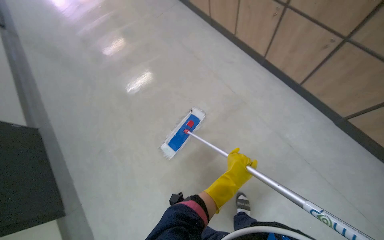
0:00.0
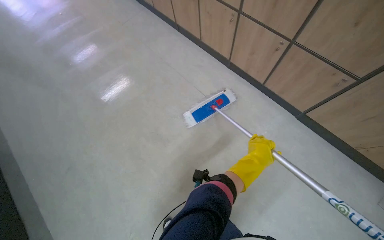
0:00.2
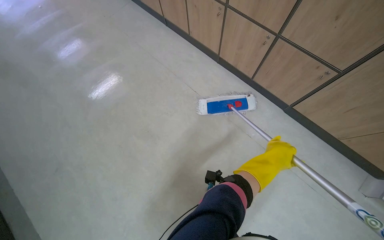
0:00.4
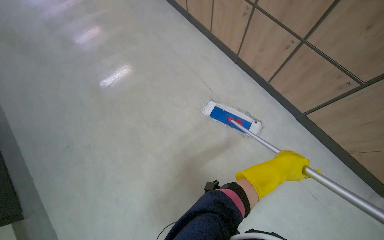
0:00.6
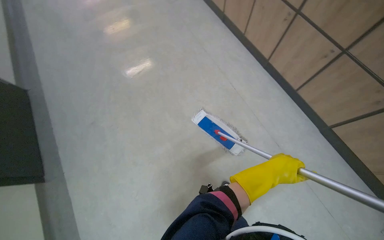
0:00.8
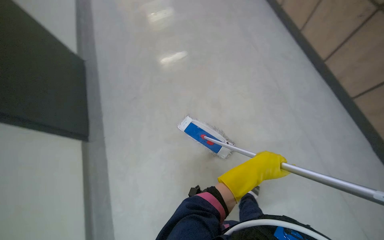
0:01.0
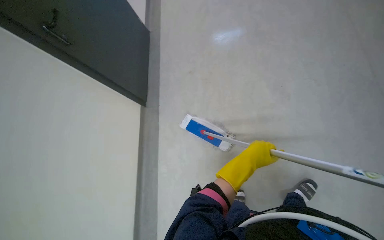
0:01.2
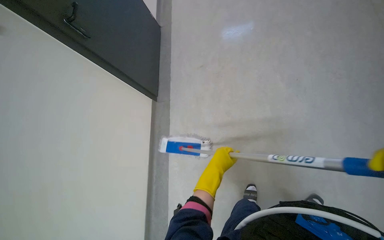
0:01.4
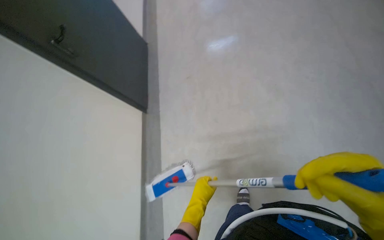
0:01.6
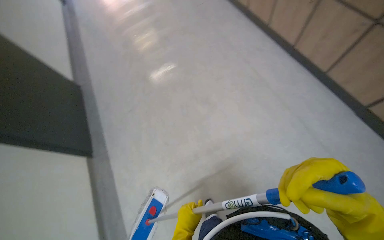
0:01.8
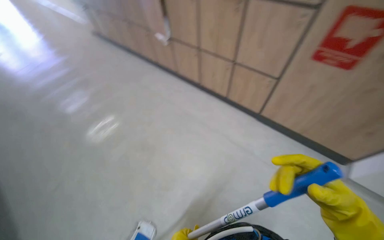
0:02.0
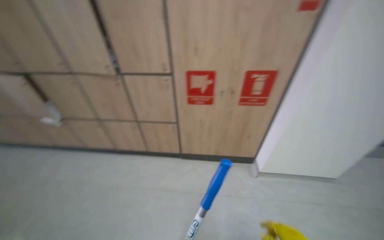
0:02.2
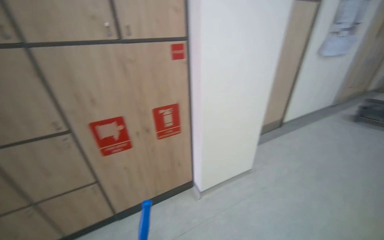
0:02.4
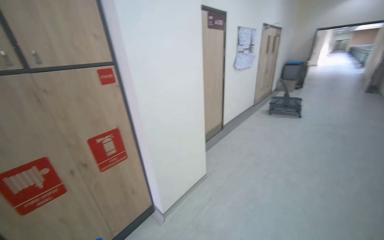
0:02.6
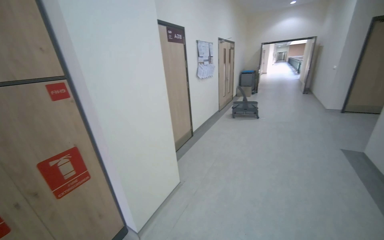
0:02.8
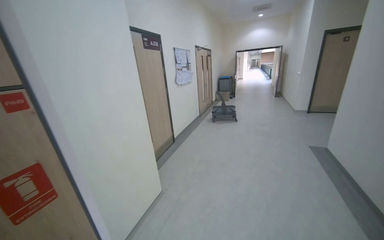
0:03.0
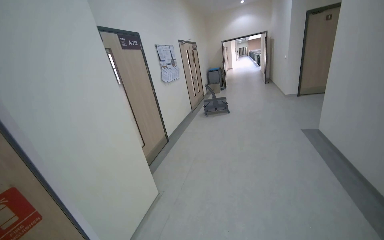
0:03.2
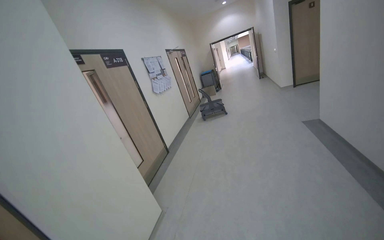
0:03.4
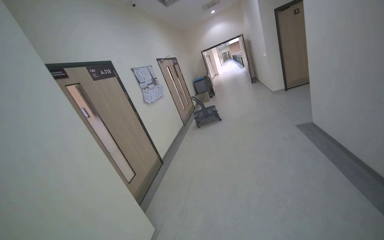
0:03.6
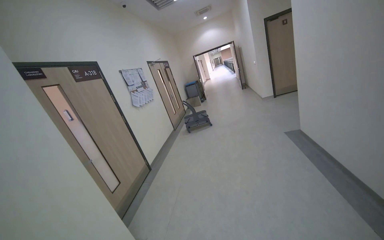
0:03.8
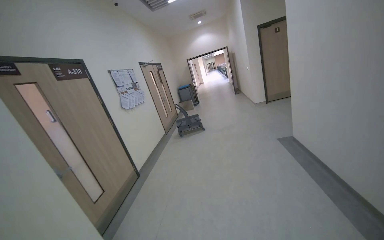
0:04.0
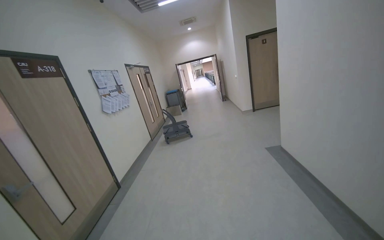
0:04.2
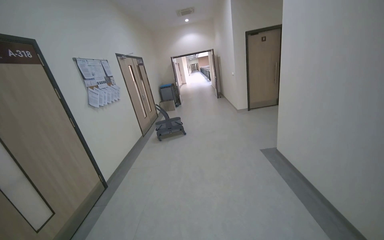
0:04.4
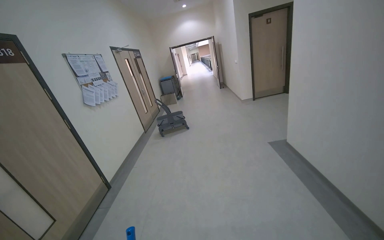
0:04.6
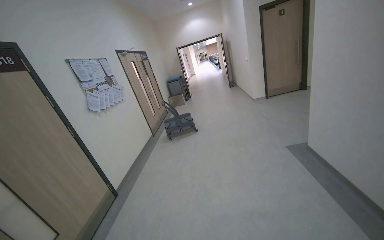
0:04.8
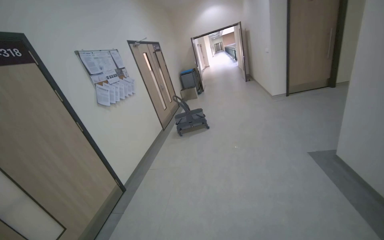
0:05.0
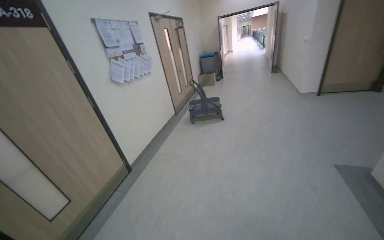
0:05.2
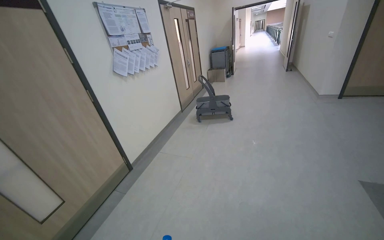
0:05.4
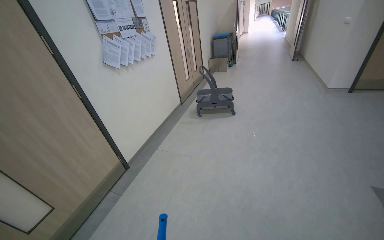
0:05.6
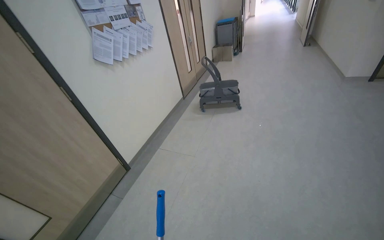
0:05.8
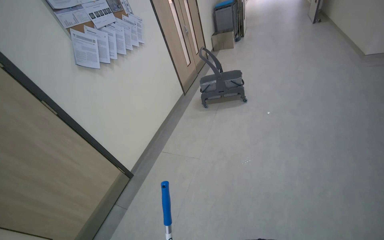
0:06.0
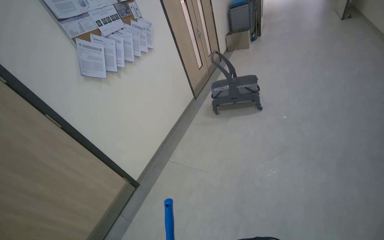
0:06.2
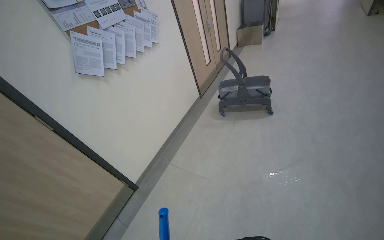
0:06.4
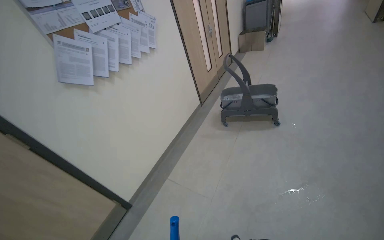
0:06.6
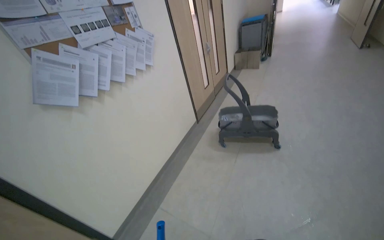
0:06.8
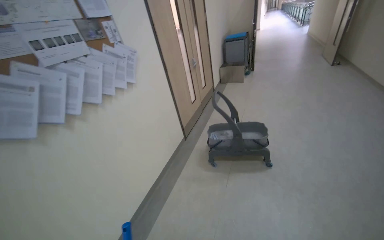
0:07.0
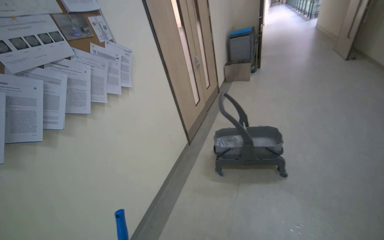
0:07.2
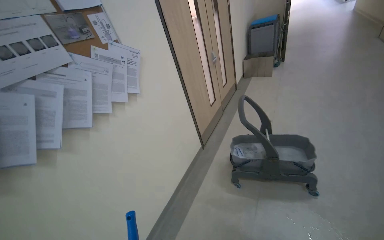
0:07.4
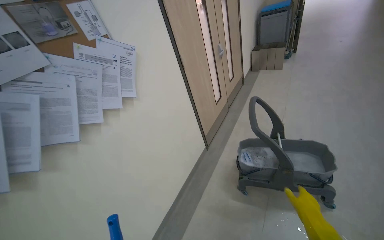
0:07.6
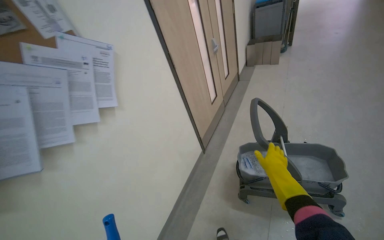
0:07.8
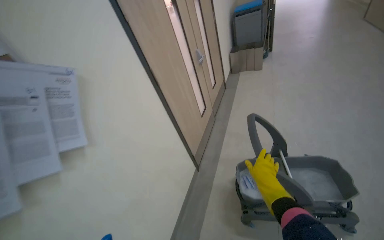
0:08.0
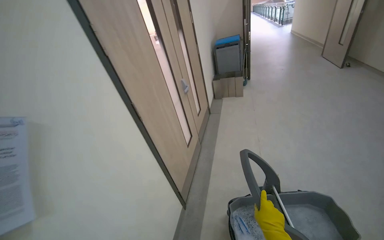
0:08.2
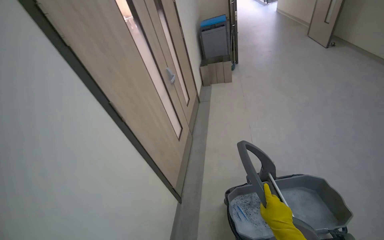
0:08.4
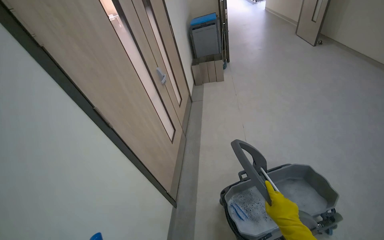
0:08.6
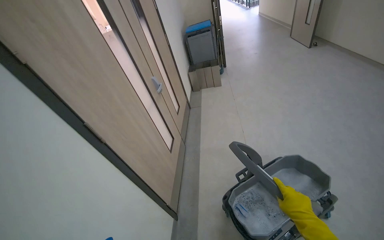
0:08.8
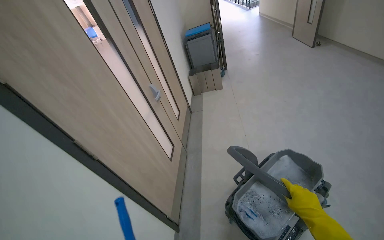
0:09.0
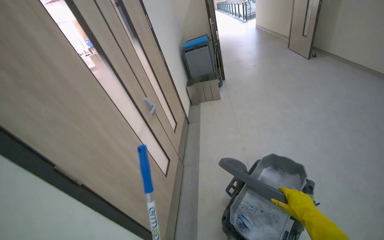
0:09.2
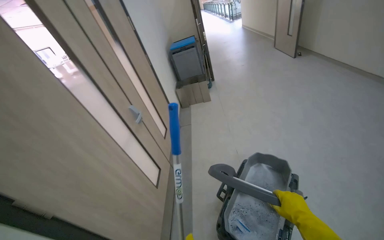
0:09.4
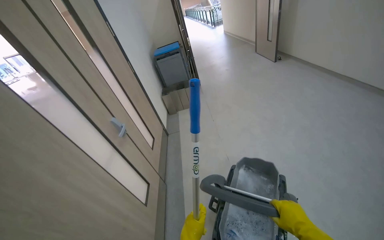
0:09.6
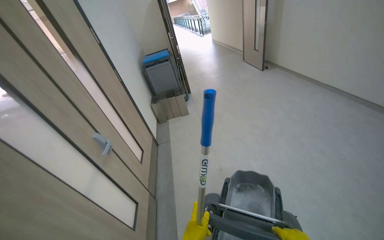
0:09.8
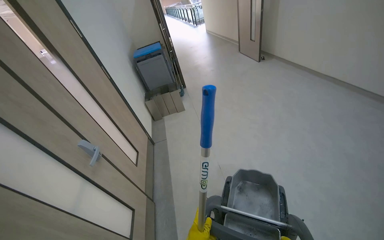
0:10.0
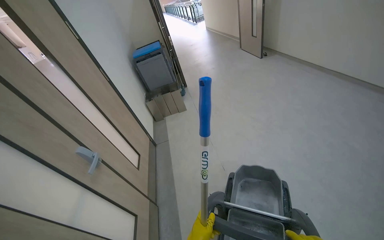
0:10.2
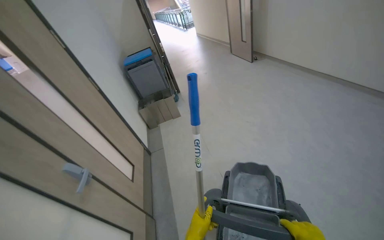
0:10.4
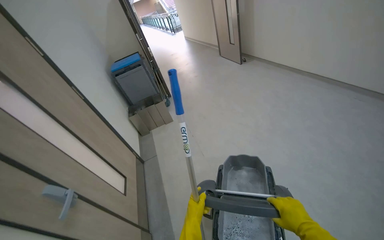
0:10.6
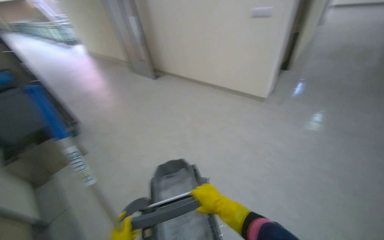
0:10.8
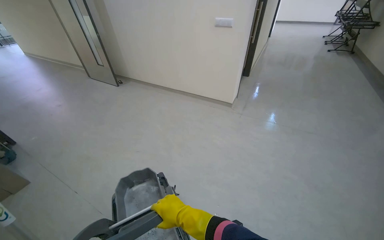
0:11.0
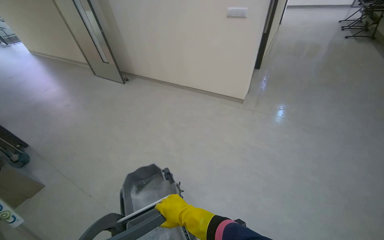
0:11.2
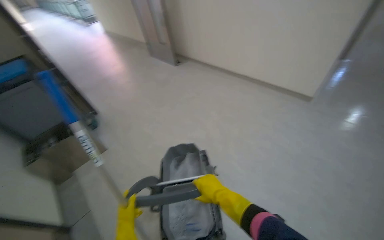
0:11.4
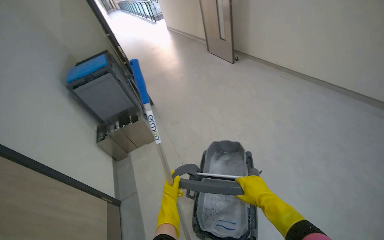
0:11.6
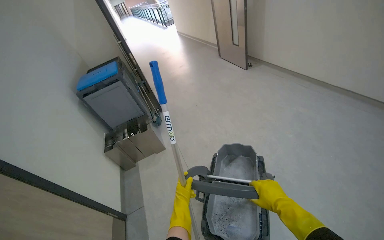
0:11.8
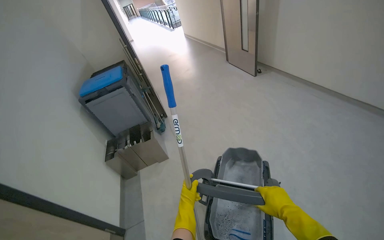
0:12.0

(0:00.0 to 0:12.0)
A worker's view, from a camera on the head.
Job: mopping floor.
The whole recording: Mopping hallway floor. The worker mops the hallway floor using a flat mop and a bucket.
0:01.6 - 0:03.0: The camera travels roughly 50 cm. The wearer's head swings approximately 125 degrees to the right. The view tips upward by roughly 50 degrees.
0:03.0 - 0:04.4: The camera is carried about 80 cm. The head rotates approximately 20 degrees to the right.
0:04.4 - 0:06.0: The camera is carried some 1.5 m. The view swings about 20 degrees to the left. The wearer looks roughly 25 degrees further downward.
0:06.0 - 0:07.6: The camera travels approximately 1.5 m.
0:07.6 - 0:09.0: The head travels about 70 cm. The wearer's head swings approximately 25 degrees to the right.
0:09.0 - 0:10.4: The head travels roughly 60 cm. The head rotates approximately 20 degrees to the right.

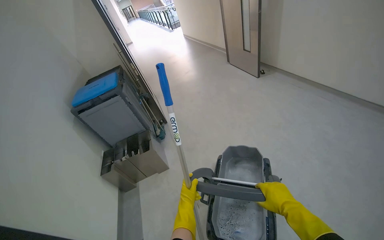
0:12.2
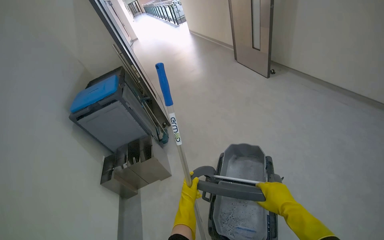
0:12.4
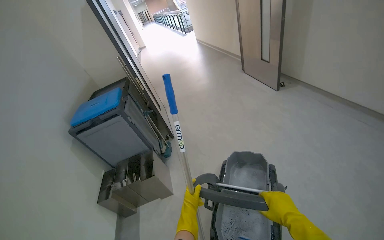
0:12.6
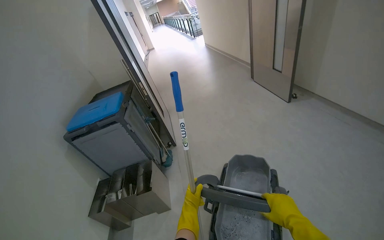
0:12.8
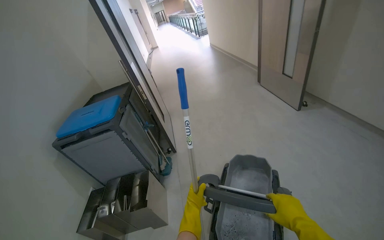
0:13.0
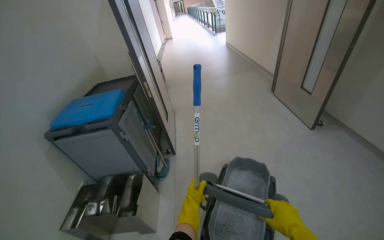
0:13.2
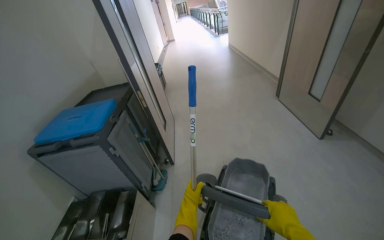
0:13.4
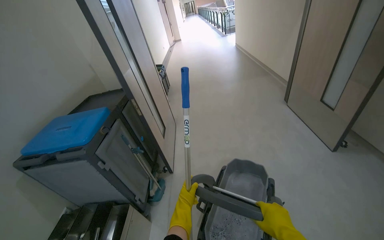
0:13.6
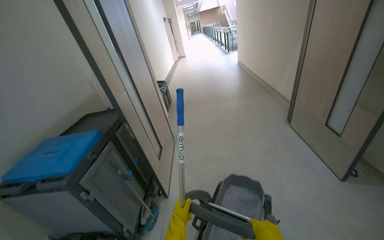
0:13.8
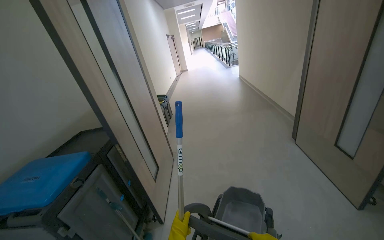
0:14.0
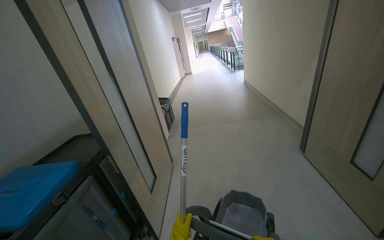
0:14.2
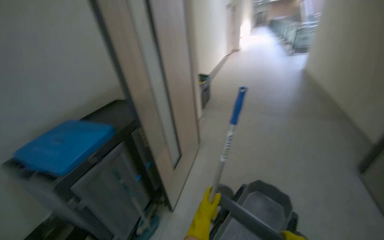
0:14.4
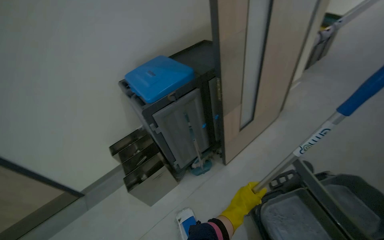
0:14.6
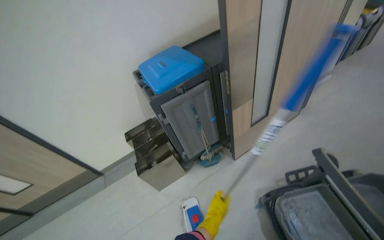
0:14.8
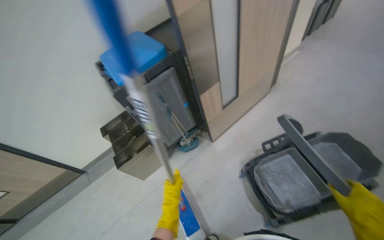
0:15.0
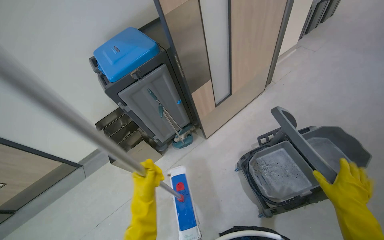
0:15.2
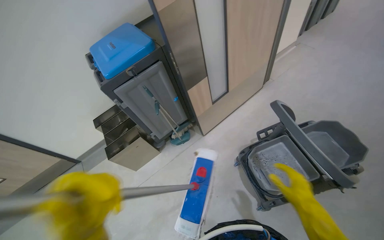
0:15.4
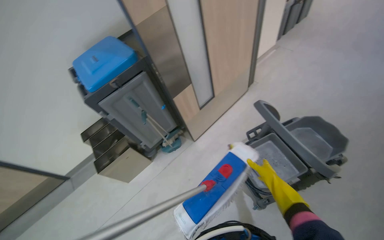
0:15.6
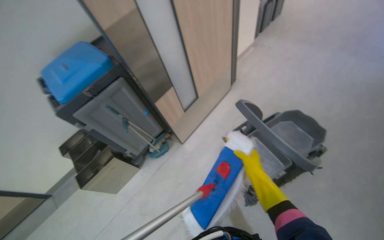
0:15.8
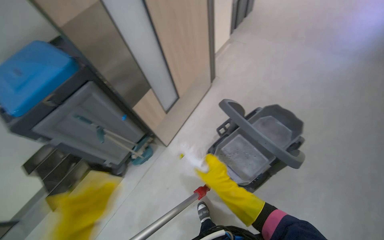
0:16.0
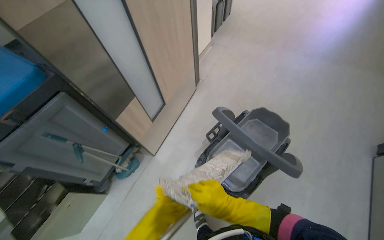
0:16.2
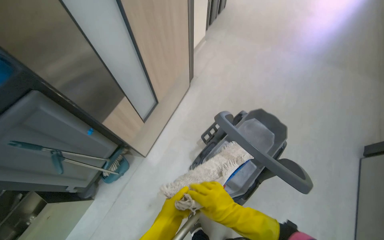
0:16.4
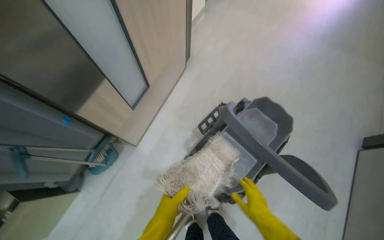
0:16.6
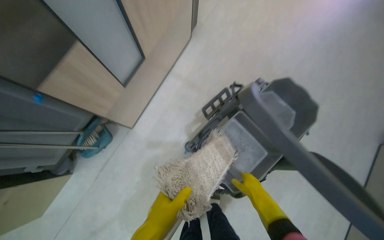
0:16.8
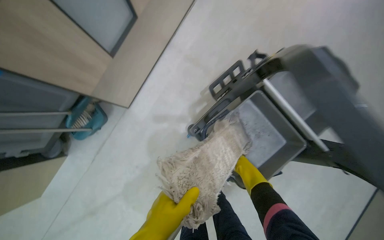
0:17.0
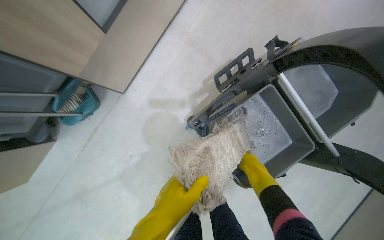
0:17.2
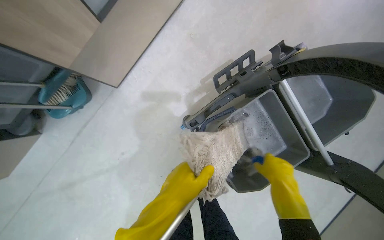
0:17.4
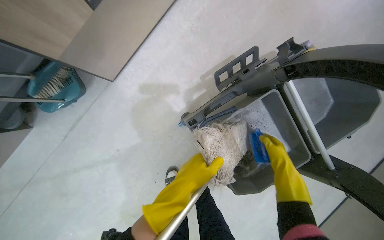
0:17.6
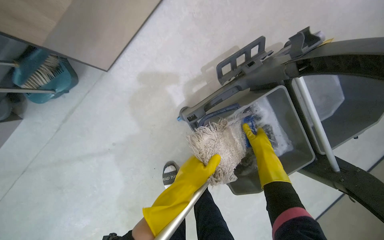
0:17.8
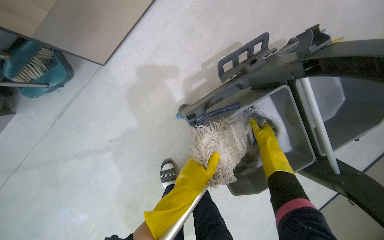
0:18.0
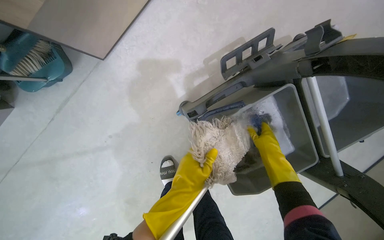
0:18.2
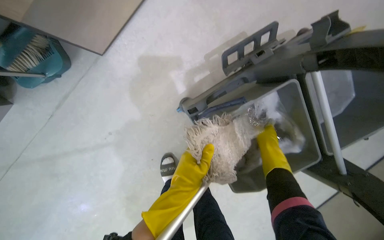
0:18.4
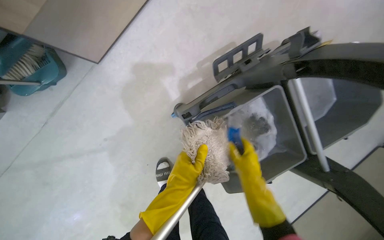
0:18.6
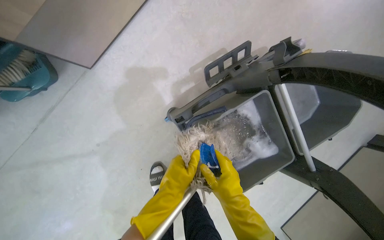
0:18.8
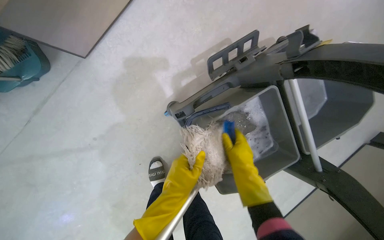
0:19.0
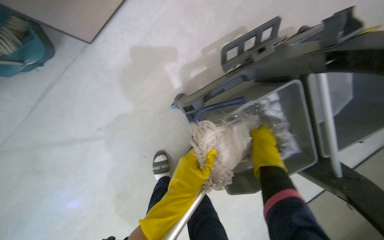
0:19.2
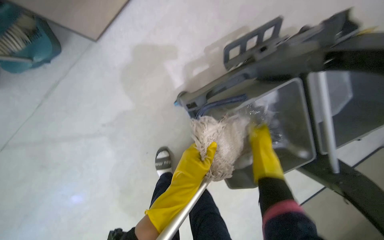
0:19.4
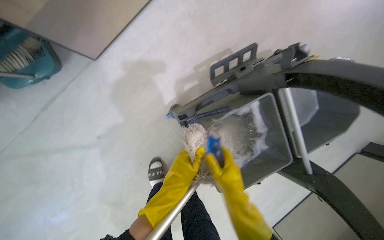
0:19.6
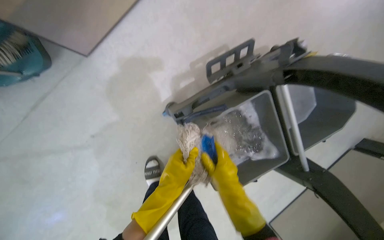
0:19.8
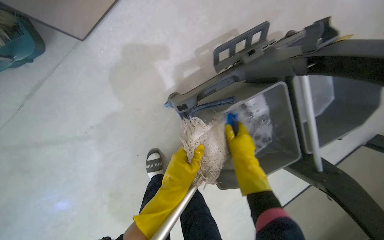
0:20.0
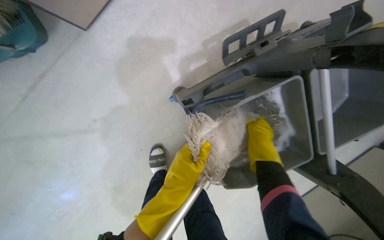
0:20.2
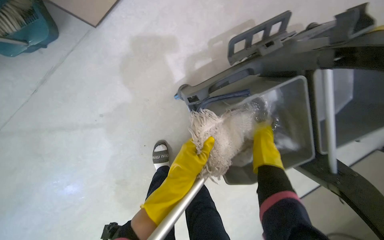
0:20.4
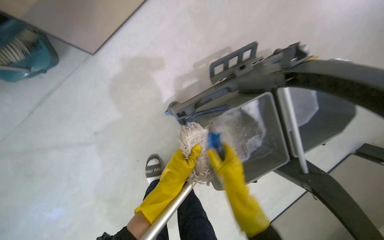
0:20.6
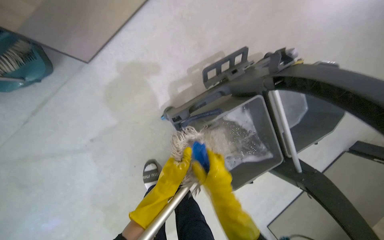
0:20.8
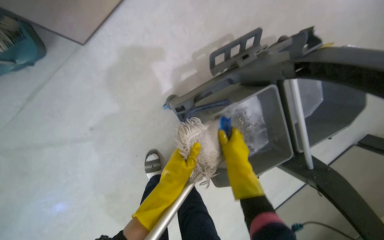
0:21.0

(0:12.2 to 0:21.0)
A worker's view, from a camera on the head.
Job: mopping floor.
The whole recording: Mopping hallway floor. The worker mops the hallway floor using a flat mop and a bucket.
0:12.2 - 0:13.6: The left hand travels nearer to the camera and back again, approximately 15 cm each way.
0:13.6 - 0:15.2: The head travels approximately 80 cm. The wearer looks roughly 55 degrees further to the left. The camera pitches downward, by some 25 degrees.
0:15.2 - 0:16.6: The wearer moves some 40 cm. The head turns to the right by approximately 30 degrees.
0:16.6 - 0:18.0: The wearer moves approximately 50 cm. The view tips downward by roughly 30 degrees.
0:18.0 - 0:19.6: The right hand swings left and right, some 20 cm each way, with 2 reversals.
0:19.6 - 0:21.0: The right hand moves approximately 10 cm to the right and comes back.
